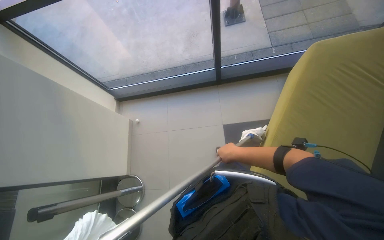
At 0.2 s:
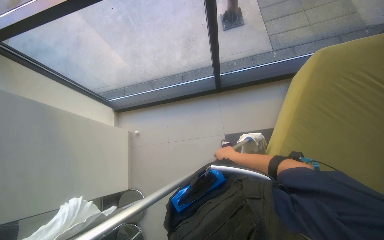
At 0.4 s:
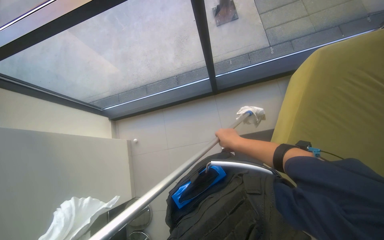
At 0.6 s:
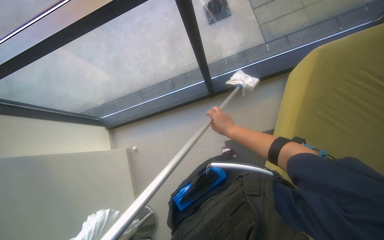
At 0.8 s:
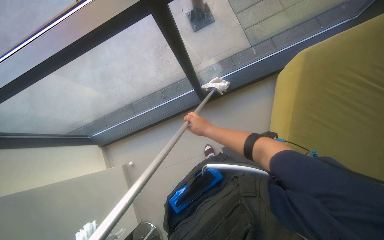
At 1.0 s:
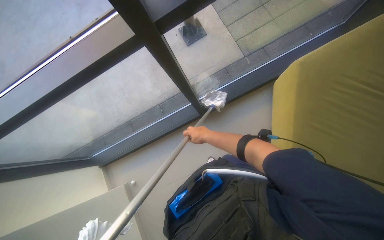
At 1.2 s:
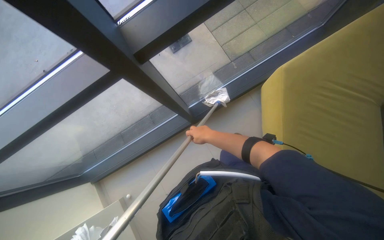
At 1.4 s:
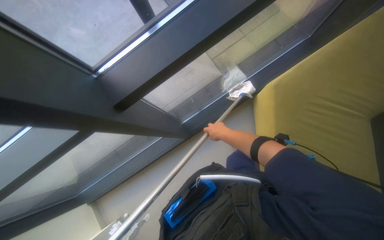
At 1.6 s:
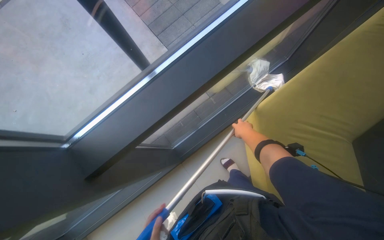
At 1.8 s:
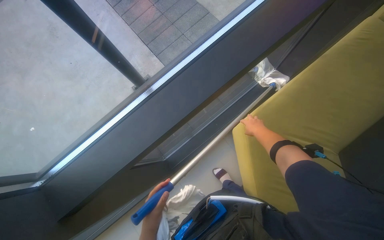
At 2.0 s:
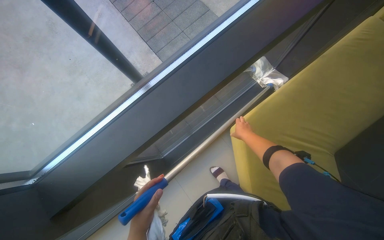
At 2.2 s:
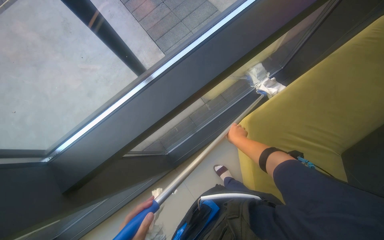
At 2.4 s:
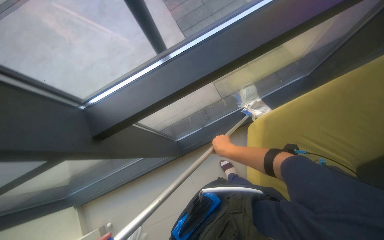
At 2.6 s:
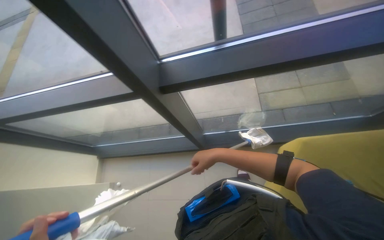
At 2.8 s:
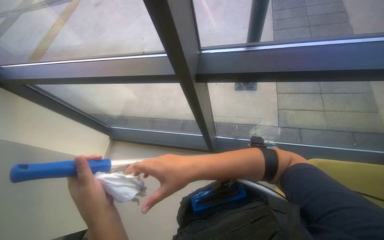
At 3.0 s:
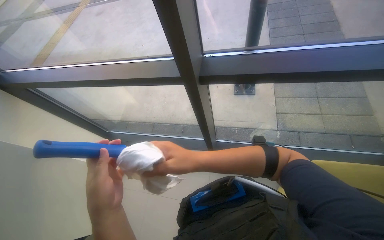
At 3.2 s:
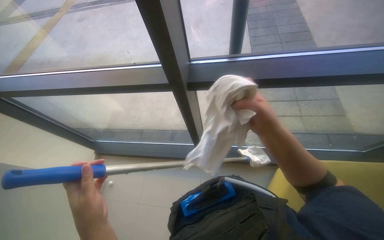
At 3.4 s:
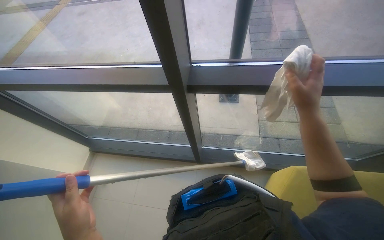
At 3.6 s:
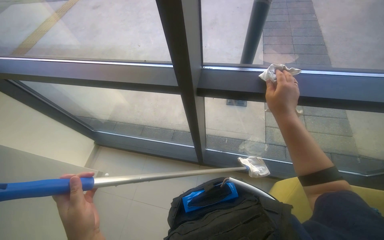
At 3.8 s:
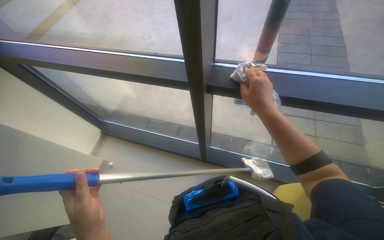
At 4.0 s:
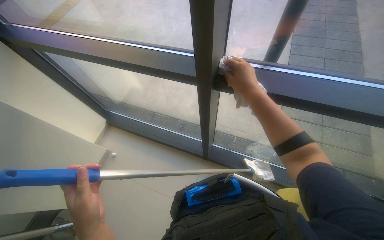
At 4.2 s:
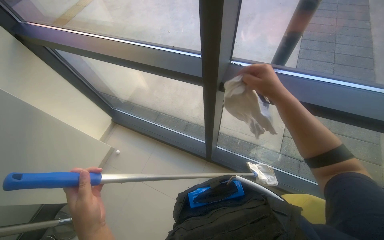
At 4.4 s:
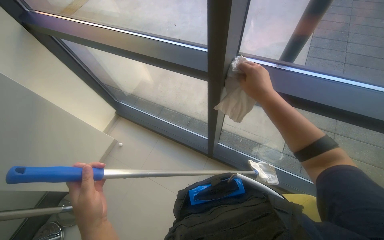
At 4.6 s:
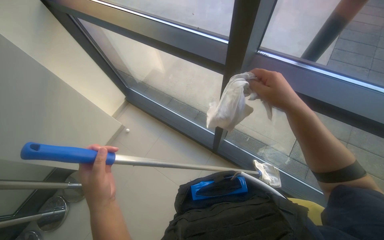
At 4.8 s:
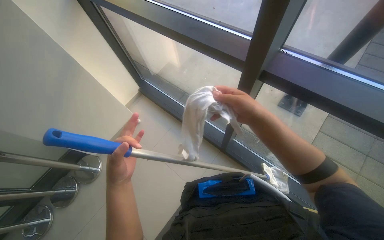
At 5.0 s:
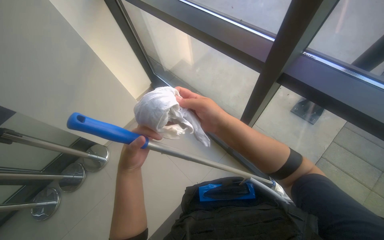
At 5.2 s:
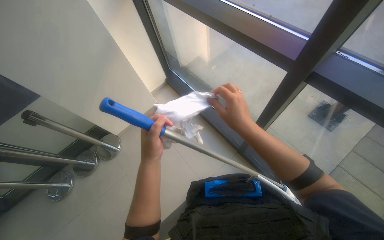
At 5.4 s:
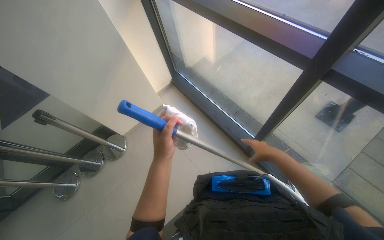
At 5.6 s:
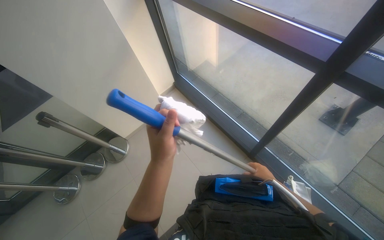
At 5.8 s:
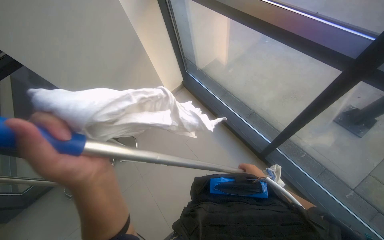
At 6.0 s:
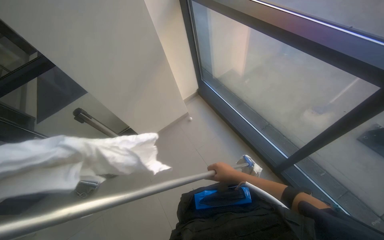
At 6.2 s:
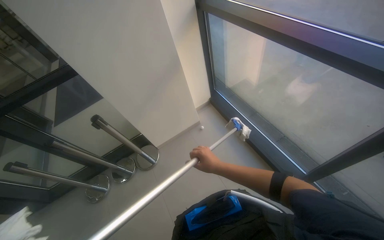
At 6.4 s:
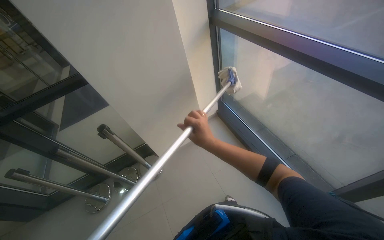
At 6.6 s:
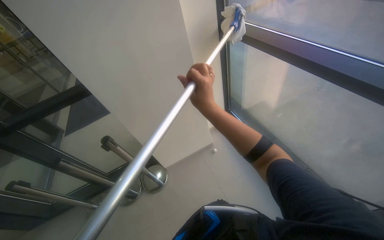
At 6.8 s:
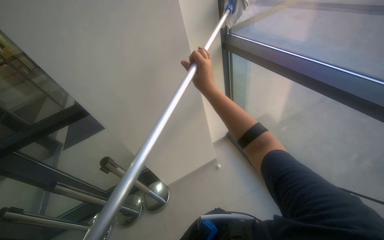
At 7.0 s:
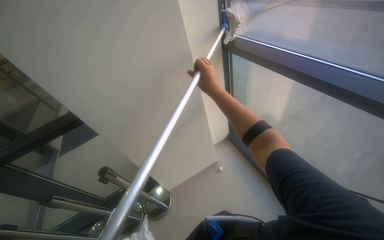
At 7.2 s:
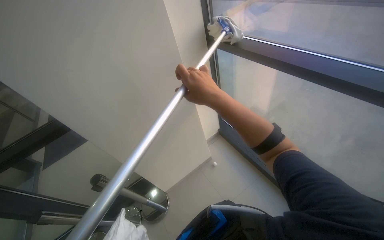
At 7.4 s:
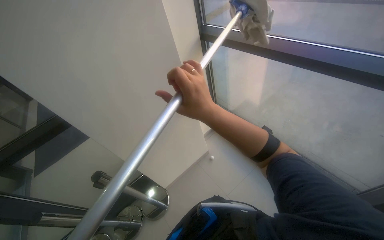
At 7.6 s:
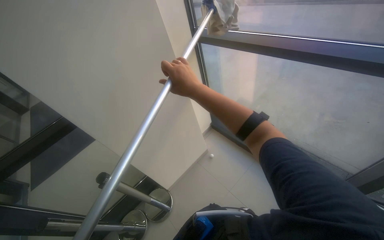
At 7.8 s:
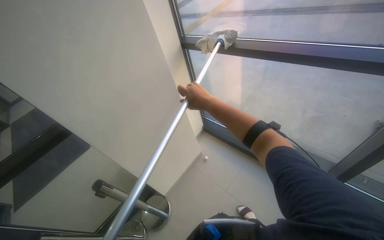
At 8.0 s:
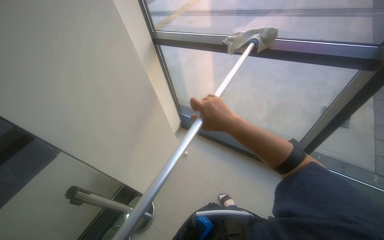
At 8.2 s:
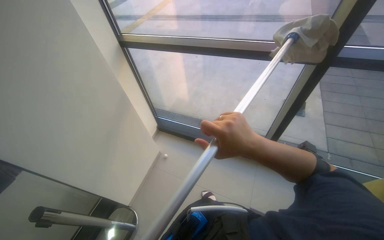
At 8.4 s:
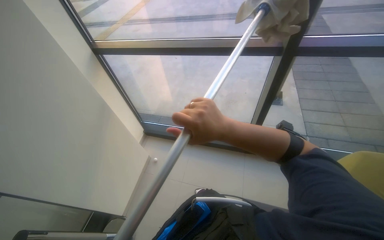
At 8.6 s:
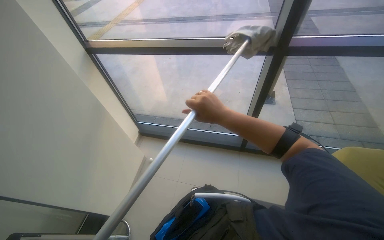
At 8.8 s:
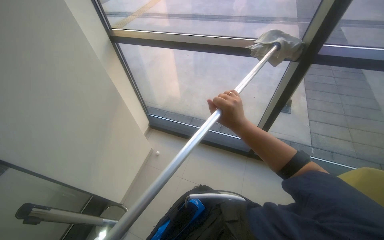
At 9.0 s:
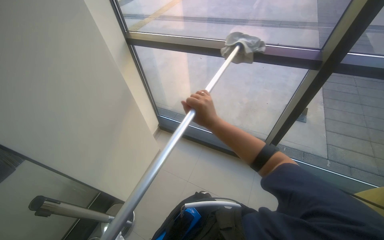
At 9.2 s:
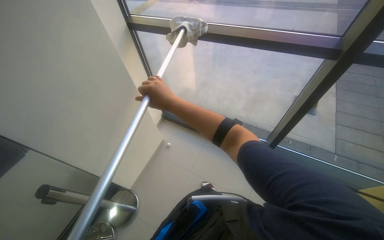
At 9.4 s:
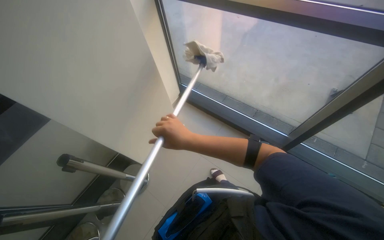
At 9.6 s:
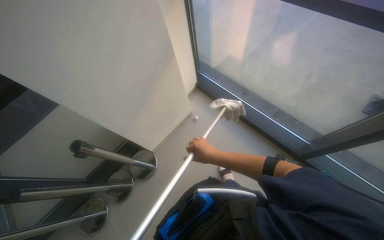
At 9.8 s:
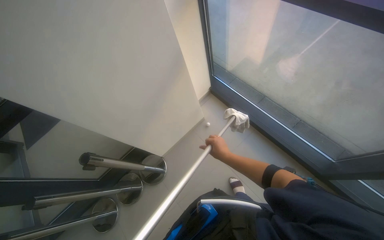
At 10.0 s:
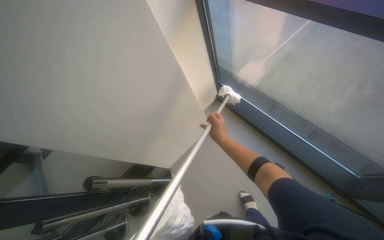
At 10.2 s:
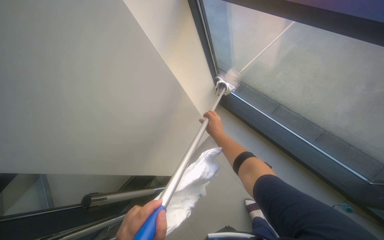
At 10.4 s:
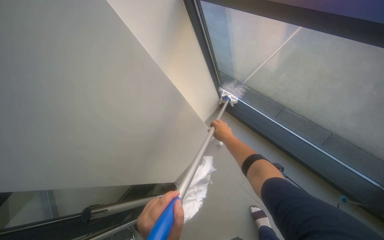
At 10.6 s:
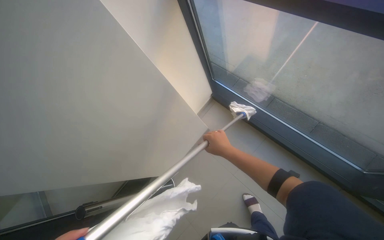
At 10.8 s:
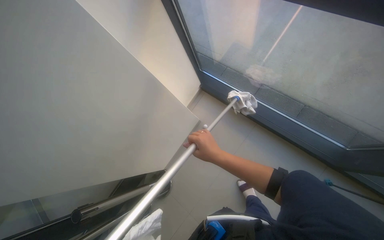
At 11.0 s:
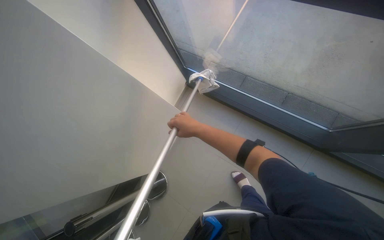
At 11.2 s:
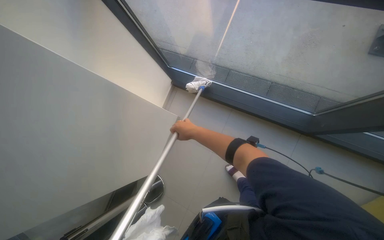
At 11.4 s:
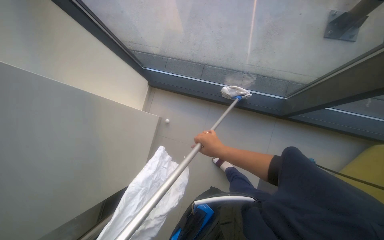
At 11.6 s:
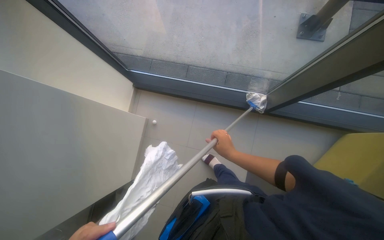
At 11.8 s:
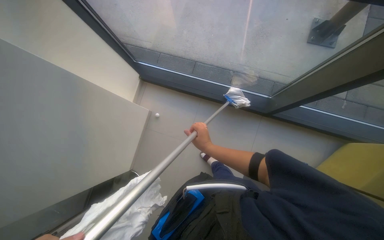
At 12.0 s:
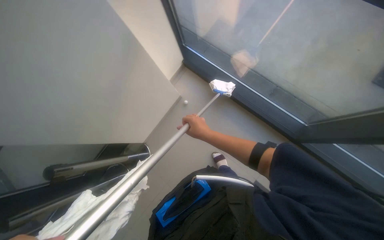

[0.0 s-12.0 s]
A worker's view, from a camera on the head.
Job: cleaning windows.
The whole recording: Cleaning glass windows. The worker cleans the glass windows using a mop and a cloth.
0.0 to 1.6 s: The camera is carried about 60 cm. The scene rotates counterclockwise by some 25 degrees.
1.6 to 3.0 s: The wearer's head swings roughly 35 degrees to the left.
3.0 to 4.4 s: The right hand moves up the picture, to the right and farther from the camera, approximately 30 cm.
4.4 to 6.0 s: The wearer's head swings approximately 30 degrees to the left.
6.0 to 7.6 s: The right hand swings up and down the picture, about 30 cm each way, with 2 reversals.
7.6 to 9.0 s: The view swings approximately 20 degrees to the right.
9.0 to 10.4 s: The camera travels about 60 cm. The wearer looks some 30 degrees further to the left. The view tilts about 20 degrees downward.
10.4 to 12.0 s: The wearer's head swings about 25 degrees to the right. The right hand swings nearer and farther, approximately 15 cm each way, with 2 reversals.

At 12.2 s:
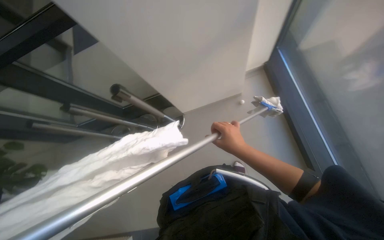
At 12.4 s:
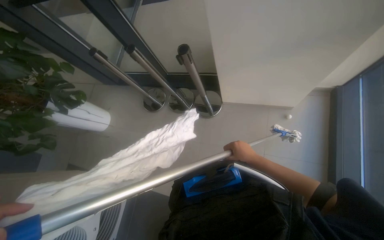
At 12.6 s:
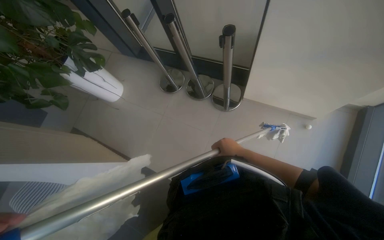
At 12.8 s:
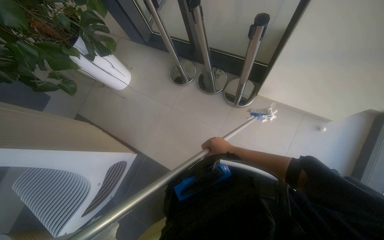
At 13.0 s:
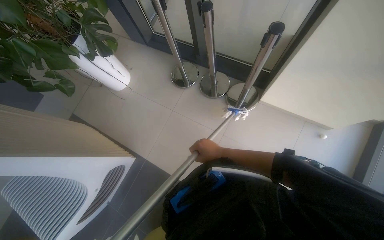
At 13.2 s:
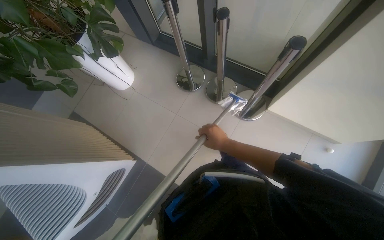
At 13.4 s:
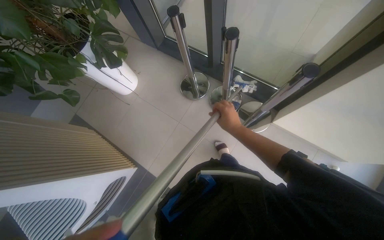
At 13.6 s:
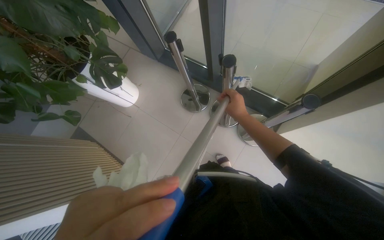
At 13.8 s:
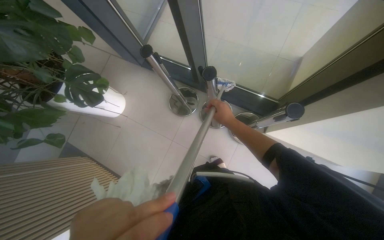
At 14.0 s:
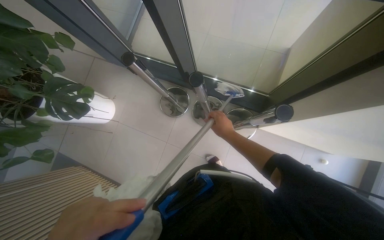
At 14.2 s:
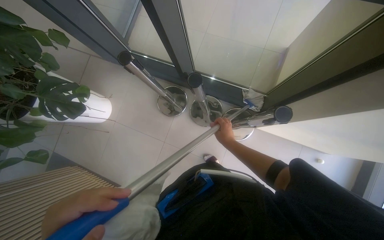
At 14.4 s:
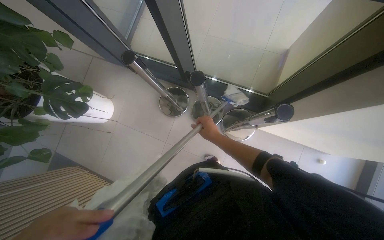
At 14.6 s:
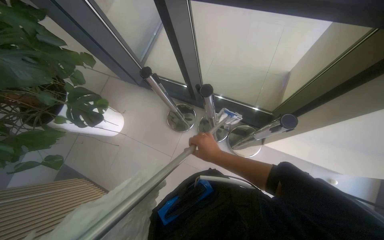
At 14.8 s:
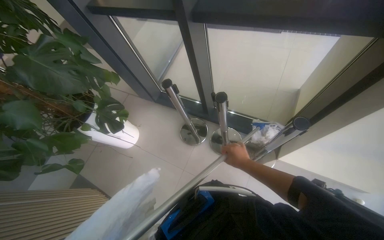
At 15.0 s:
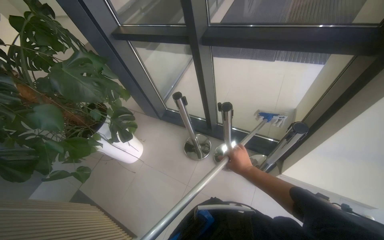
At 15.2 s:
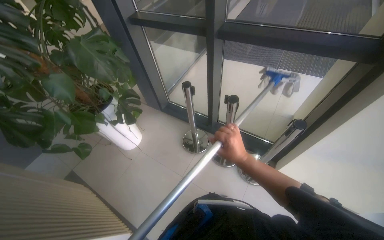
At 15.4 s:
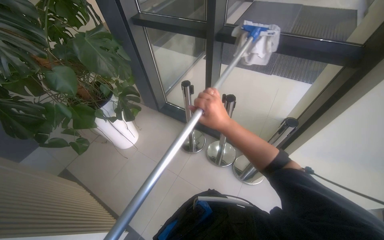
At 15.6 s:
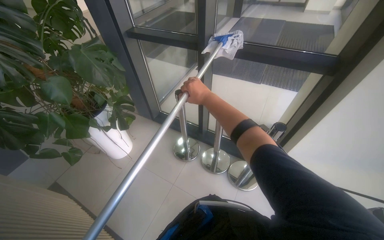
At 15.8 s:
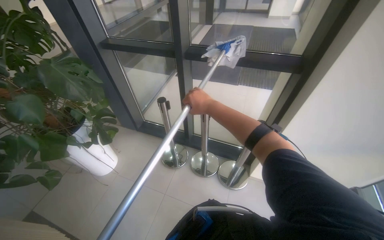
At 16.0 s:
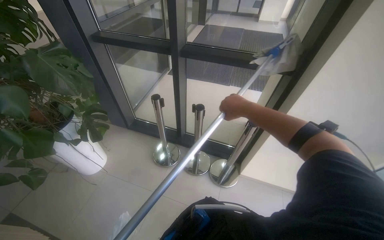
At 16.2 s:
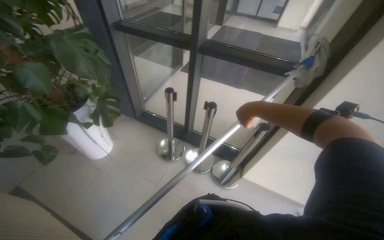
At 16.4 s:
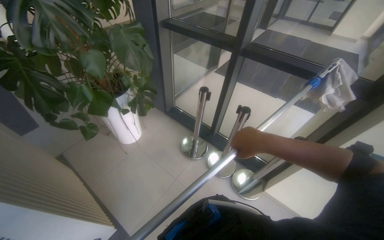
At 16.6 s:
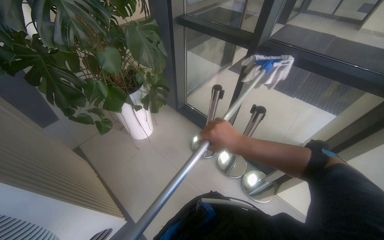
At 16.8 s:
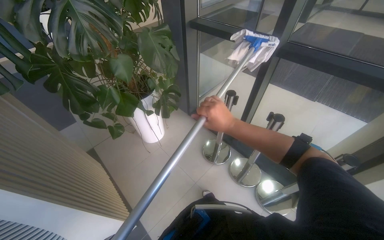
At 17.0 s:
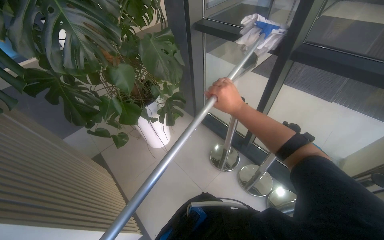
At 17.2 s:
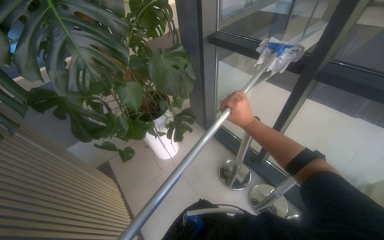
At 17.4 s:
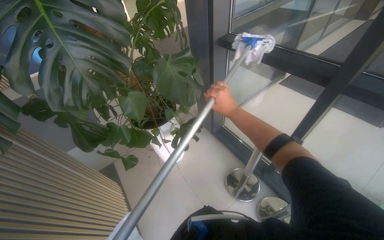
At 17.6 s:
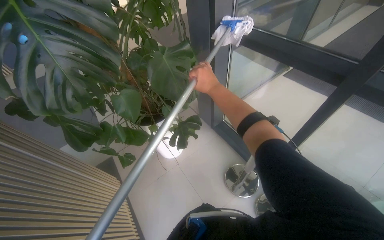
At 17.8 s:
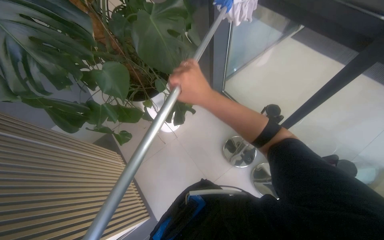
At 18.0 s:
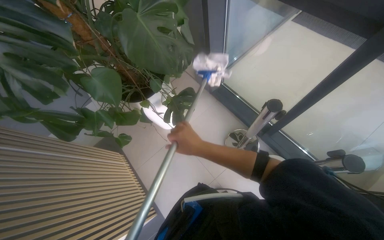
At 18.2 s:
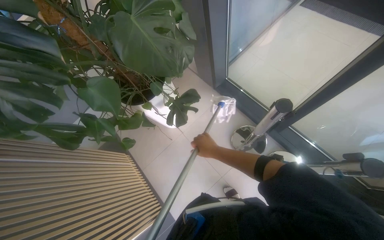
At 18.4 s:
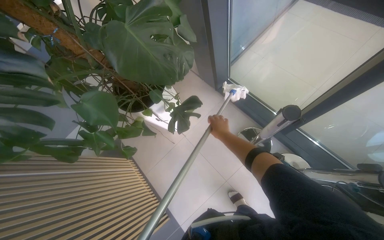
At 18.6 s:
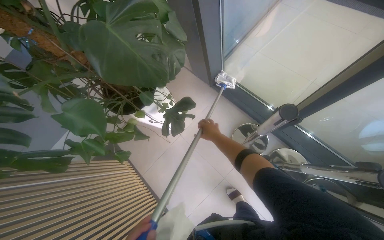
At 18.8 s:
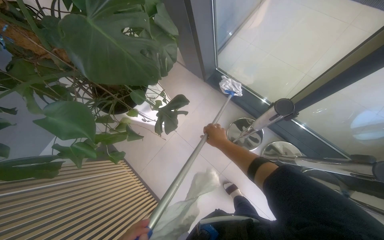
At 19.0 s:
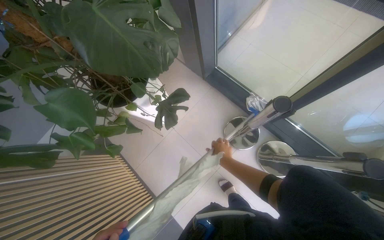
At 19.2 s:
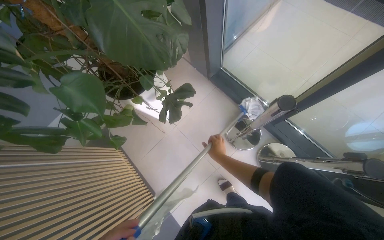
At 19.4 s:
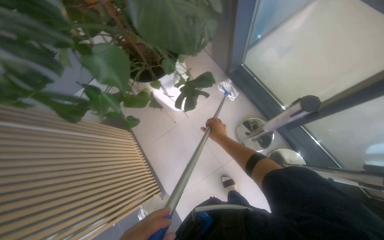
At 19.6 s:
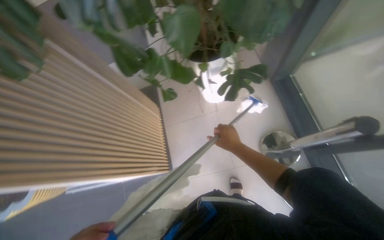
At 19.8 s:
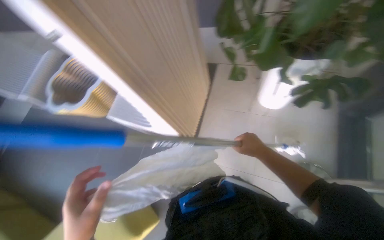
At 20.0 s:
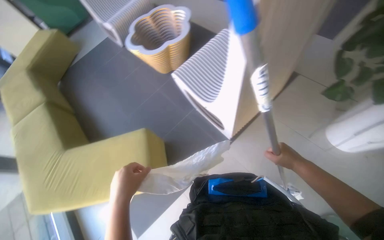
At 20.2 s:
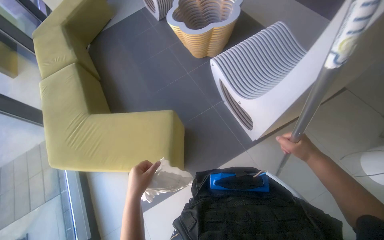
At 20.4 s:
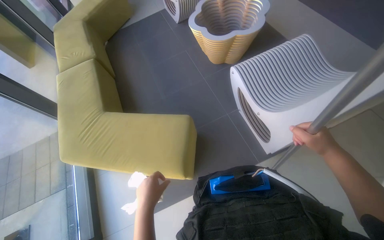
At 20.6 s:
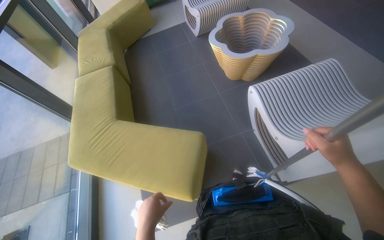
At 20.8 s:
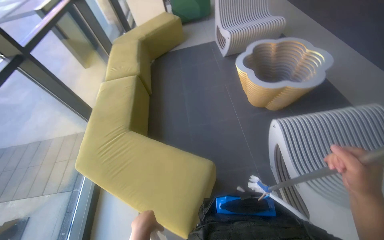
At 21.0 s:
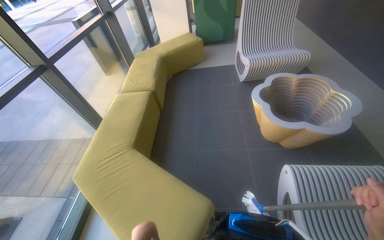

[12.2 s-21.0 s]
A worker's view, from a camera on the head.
Job: cleaning windows.
The whole recording: Cleaning glass windows. The worker cleans the glass windows using a mop and a cloth.
12.2 to 13.6 s: The camera travels about 60 cm. The scene turns about 30 degrees clockwise in the picture.
13.6 to 15.2 s: The view tilts roughly 25 degrees upward.
15.2 to 16.6 s: The right hand reaches some 20 cm up the picture, then returns.
16.6 to 18.0 s: The camera travels some 50 cm. The camera is aimed some 15 degrees further to the left. The camera pitches downward, by approximately 20 degrees.
19.6 to 21.0 s: The wearer moves approximately 70 cm. The head turns to the left by roughly 70 degrees.
